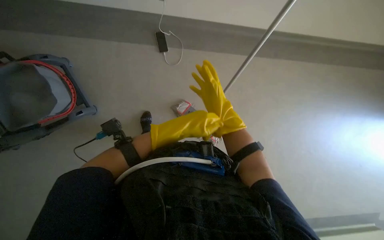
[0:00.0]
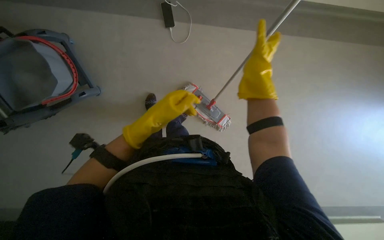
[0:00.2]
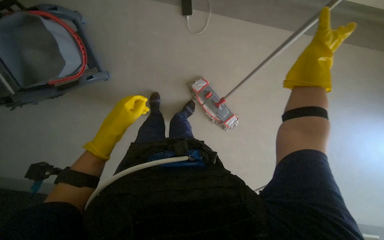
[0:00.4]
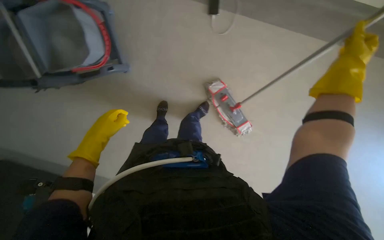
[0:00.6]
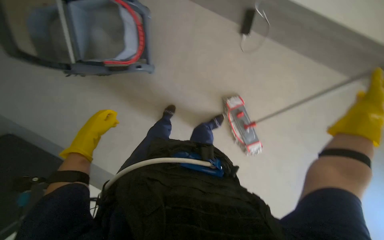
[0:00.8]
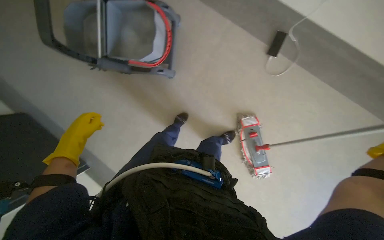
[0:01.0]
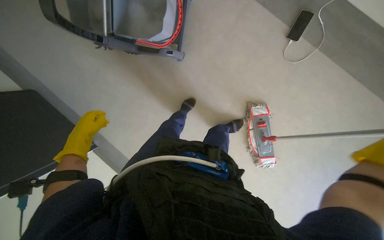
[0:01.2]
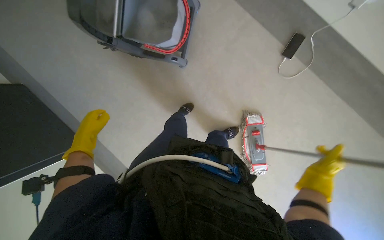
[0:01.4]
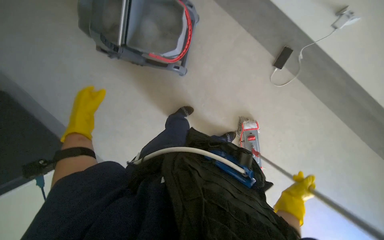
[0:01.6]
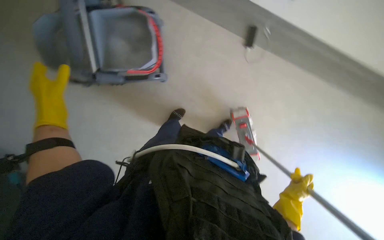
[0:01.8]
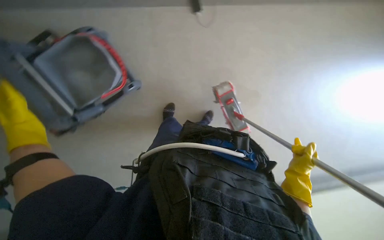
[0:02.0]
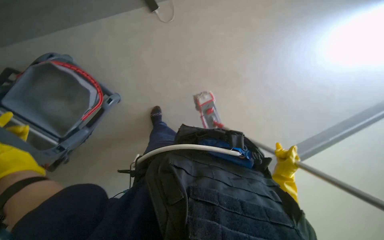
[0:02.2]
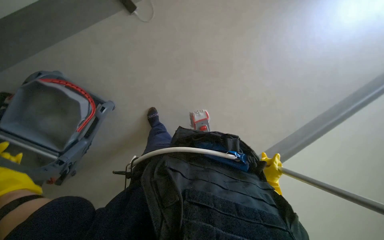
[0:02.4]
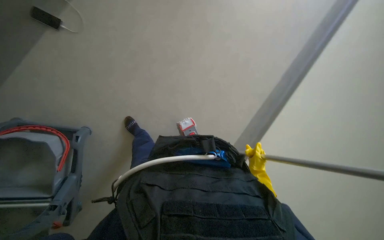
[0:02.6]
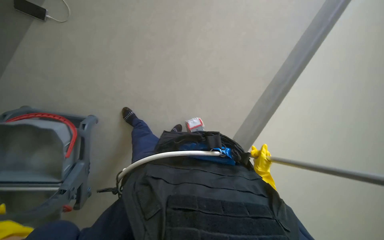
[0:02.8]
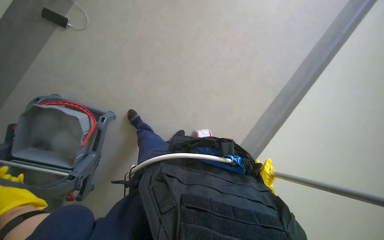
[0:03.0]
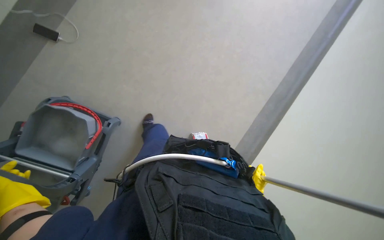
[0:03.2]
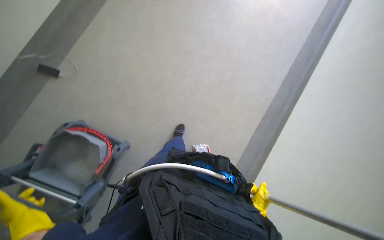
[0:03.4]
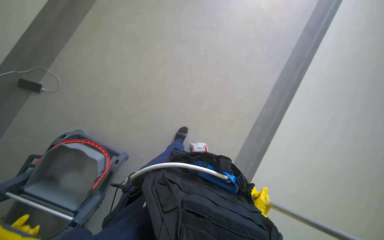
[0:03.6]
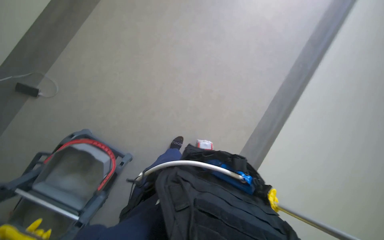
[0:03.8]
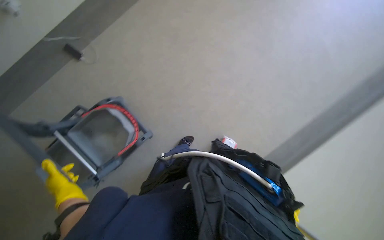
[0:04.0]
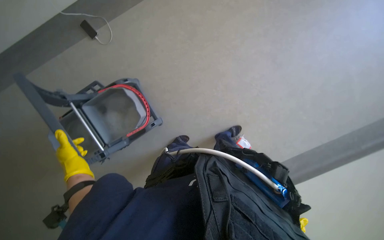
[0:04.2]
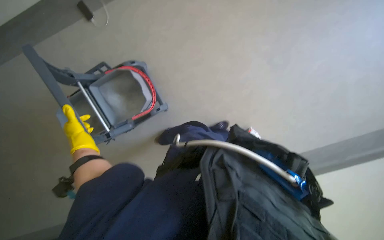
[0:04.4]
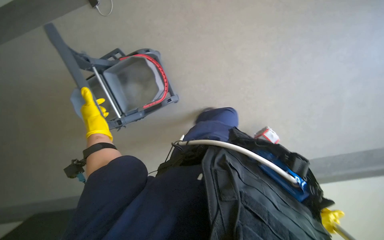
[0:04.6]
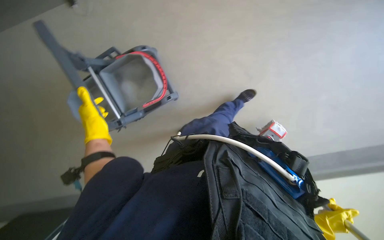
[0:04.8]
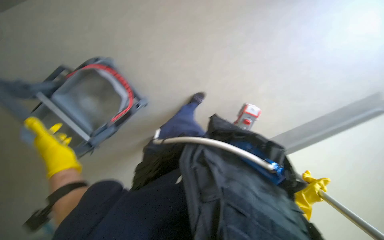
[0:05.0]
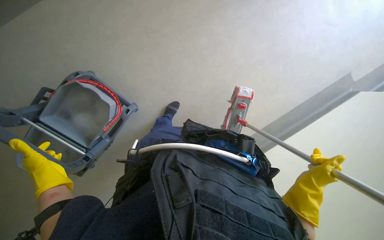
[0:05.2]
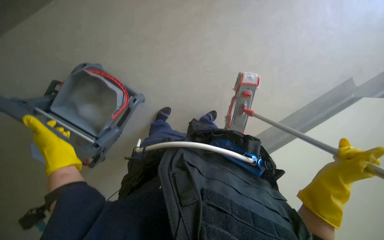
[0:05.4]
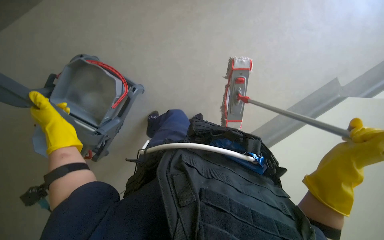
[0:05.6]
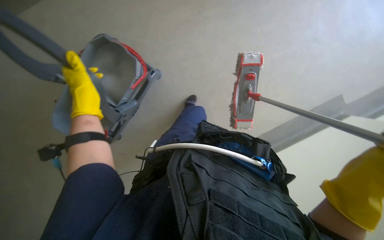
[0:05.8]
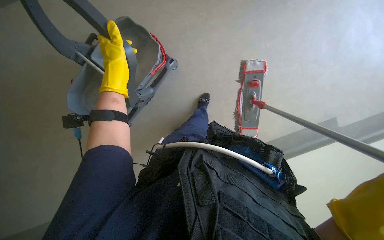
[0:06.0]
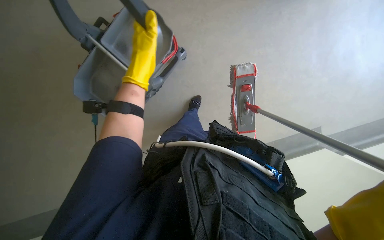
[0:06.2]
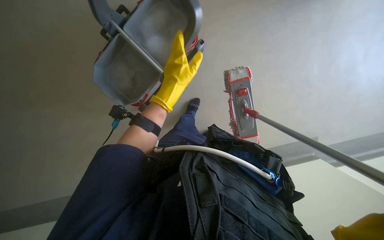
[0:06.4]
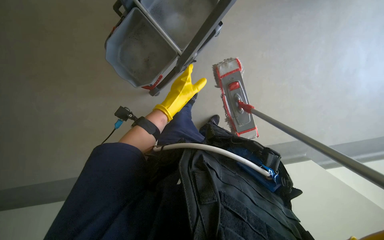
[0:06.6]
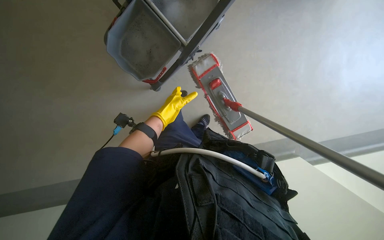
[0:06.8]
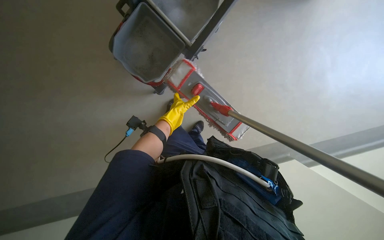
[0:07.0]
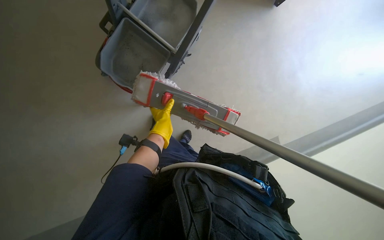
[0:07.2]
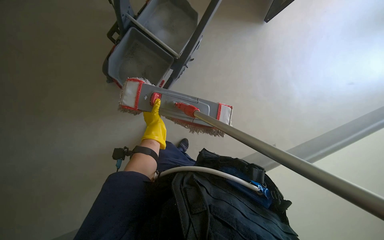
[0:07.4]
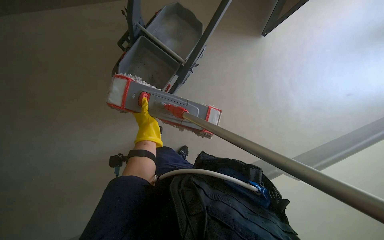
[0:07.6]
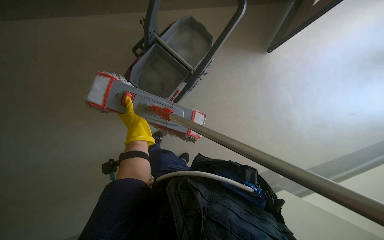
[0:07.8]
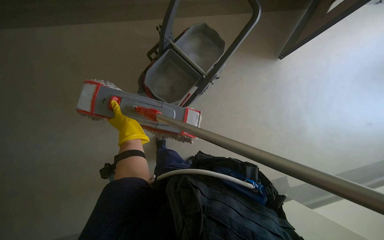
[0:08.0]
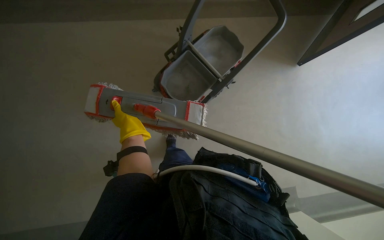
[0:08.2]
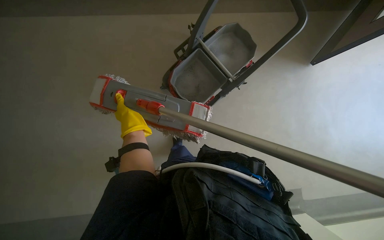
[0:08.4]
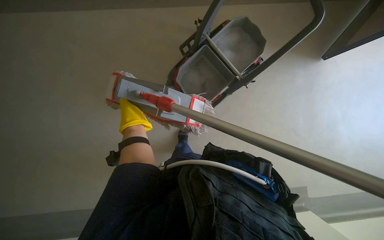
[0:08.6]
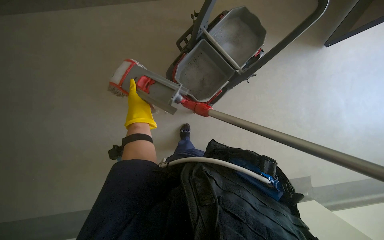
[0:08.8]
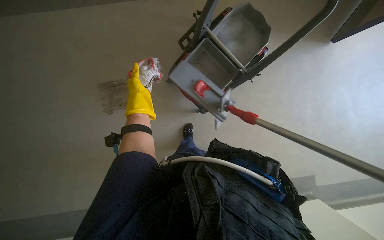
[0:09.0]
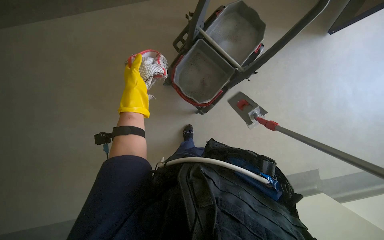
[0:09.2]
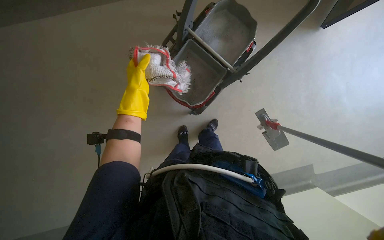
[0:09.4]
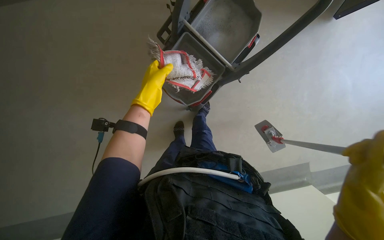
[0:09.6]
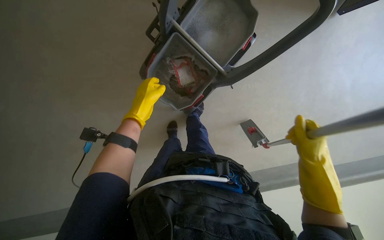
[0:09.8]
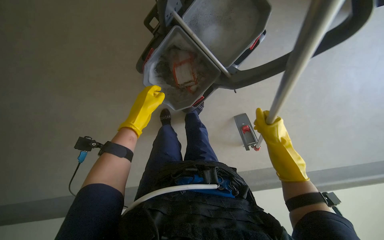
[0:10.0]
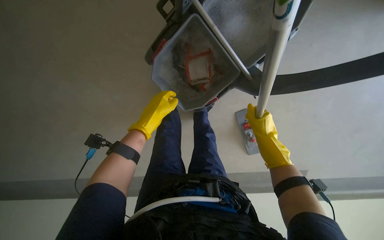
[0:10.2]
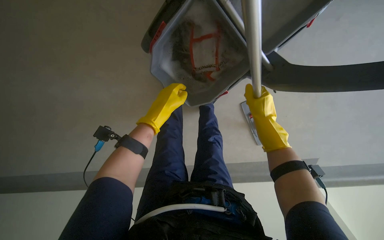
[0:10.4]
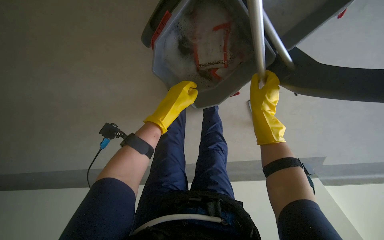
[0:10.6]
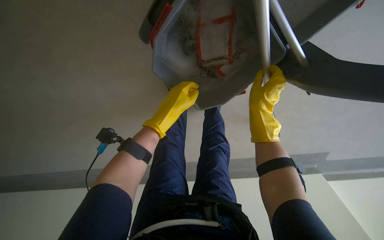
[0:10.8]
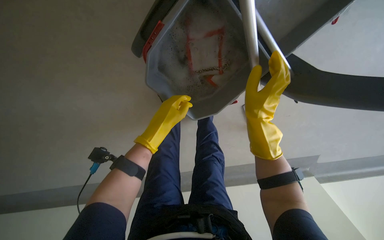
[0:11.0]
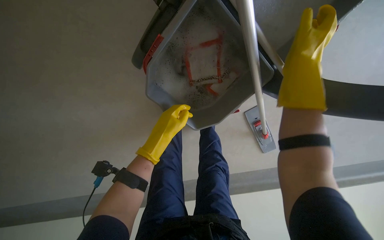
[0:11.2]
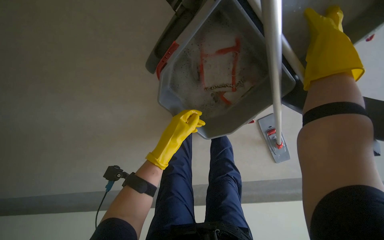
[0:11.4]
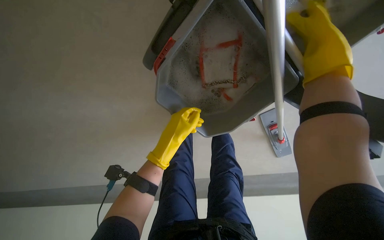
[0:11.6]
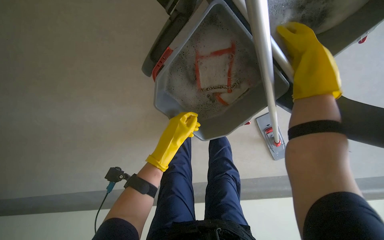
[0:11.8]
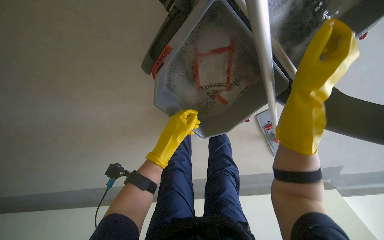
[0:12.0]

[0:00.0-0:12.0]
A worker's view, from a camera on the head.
Job: preparing cleaning supplies.
The whole recording: Preparing mop for cleaning. The worker detaches the mop head, washes it in a bucket, wrings it out, and reattaches it to the handle.
0:00.0 to 0:01.6: The wearer's head swings some 45 degrees to the left.
0:01.6 to 0:03.0: The scene rotates counterclockwise by some 65 degrees.
0:03.0 to 0:04.4: The wearer's head swings about 30 degrees to the left.
0:06.0 to 0:07.6: The camera pitches upward, by roughly 15 degrees. The left hand heads down the picture, covering some 15 cm.
0:07.6 to 0:09.0: The wearer's head swings some 25 degrees to the left.
0:09.0 to 0:10.4: The view tips downward by approximately 15 degrees. The left hand travels to the right by about 10 cm.
0:10.4 to 0:12.0: The right hand heads up the picture, covering some 10 cm.

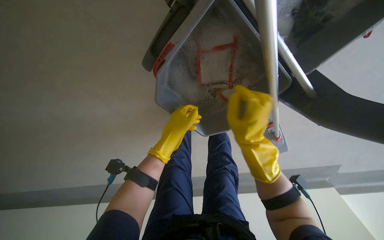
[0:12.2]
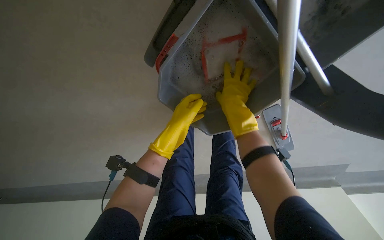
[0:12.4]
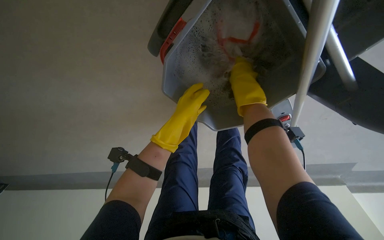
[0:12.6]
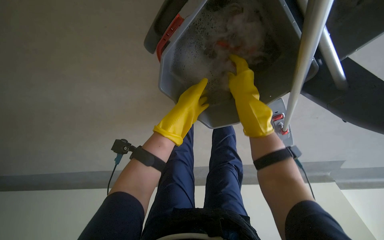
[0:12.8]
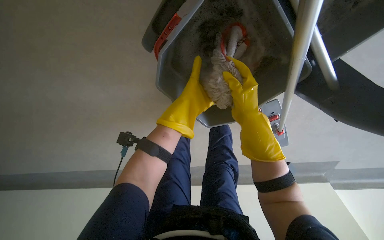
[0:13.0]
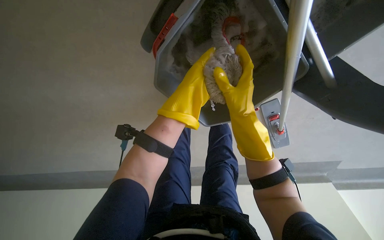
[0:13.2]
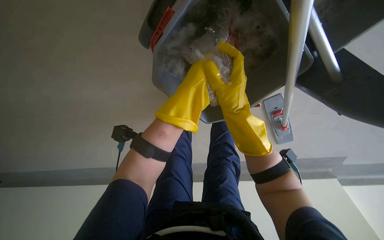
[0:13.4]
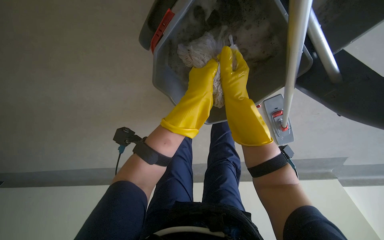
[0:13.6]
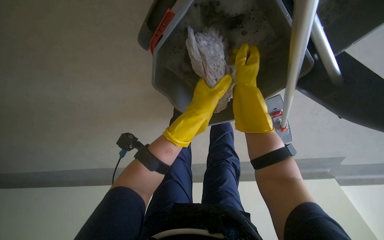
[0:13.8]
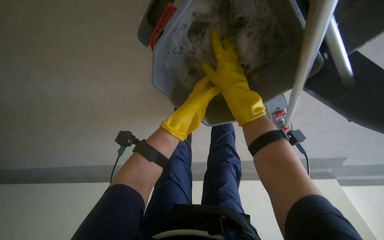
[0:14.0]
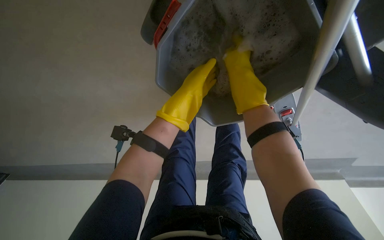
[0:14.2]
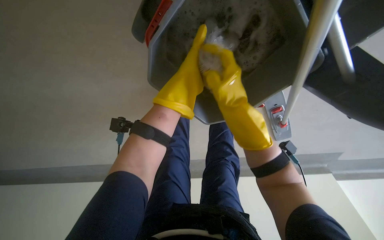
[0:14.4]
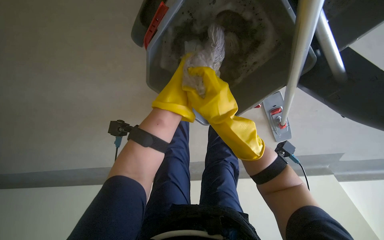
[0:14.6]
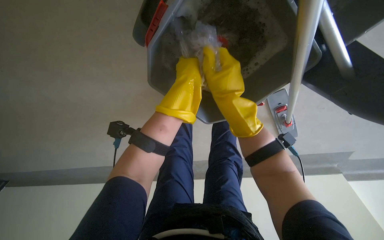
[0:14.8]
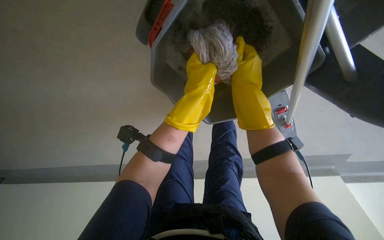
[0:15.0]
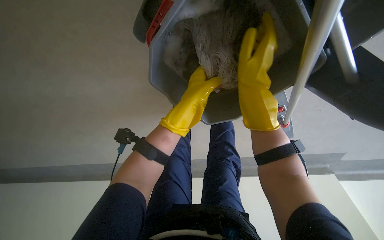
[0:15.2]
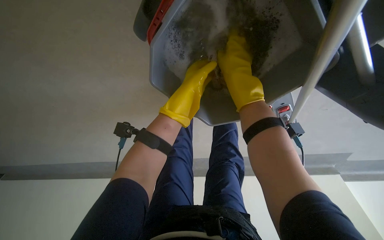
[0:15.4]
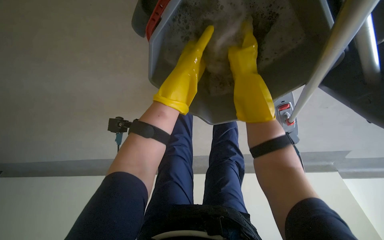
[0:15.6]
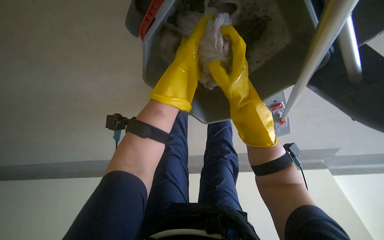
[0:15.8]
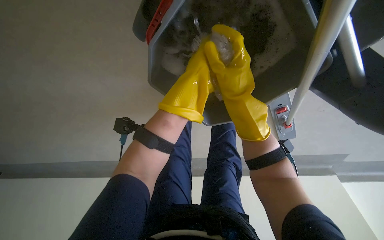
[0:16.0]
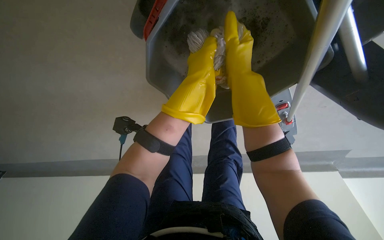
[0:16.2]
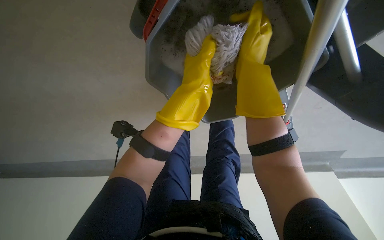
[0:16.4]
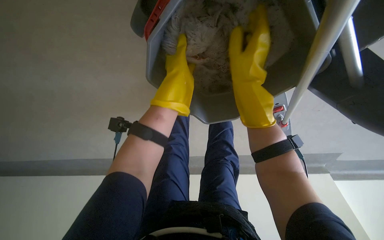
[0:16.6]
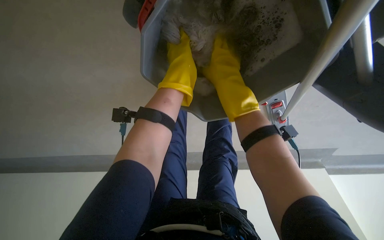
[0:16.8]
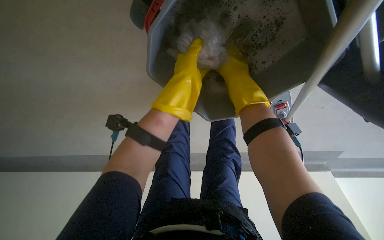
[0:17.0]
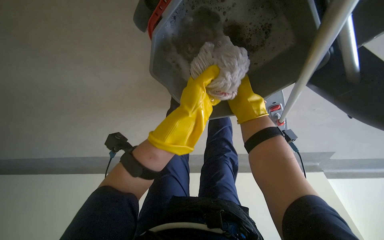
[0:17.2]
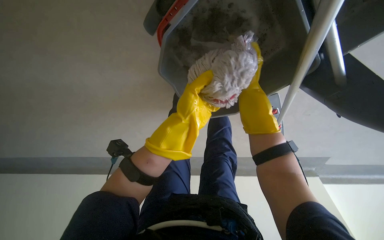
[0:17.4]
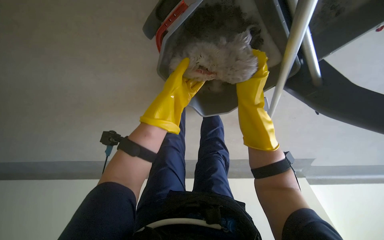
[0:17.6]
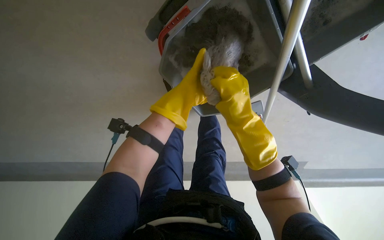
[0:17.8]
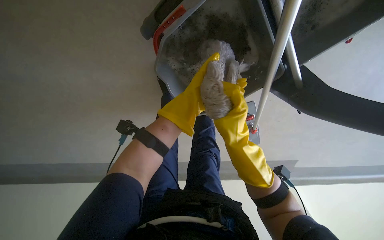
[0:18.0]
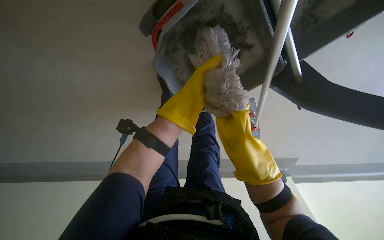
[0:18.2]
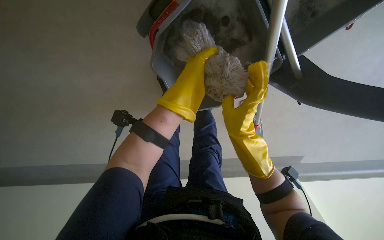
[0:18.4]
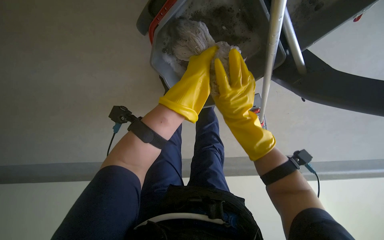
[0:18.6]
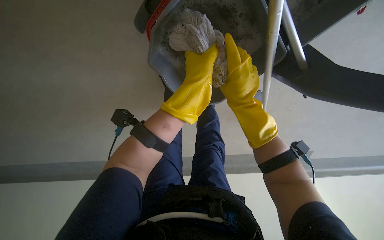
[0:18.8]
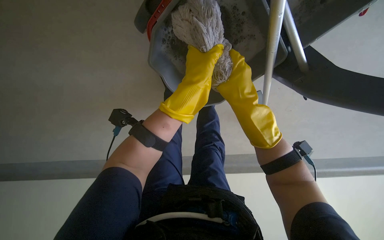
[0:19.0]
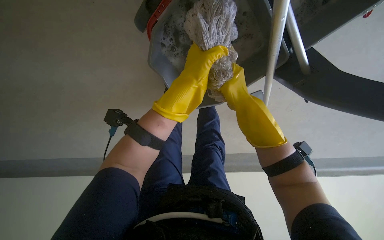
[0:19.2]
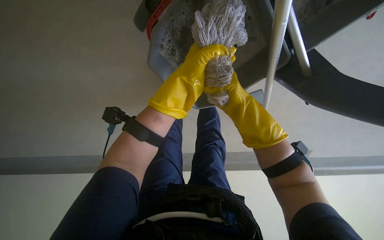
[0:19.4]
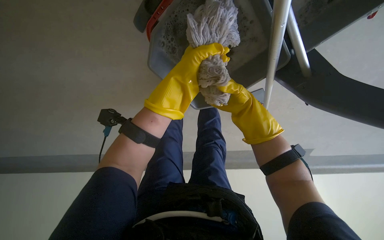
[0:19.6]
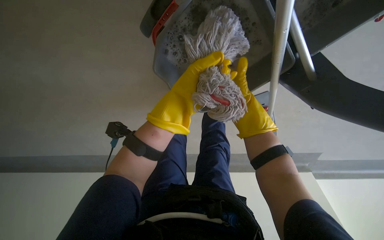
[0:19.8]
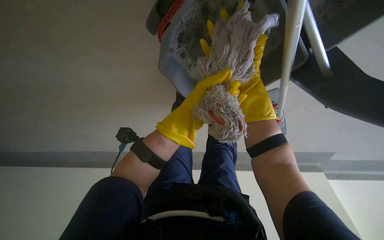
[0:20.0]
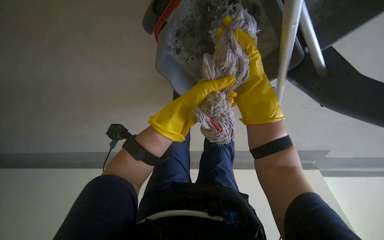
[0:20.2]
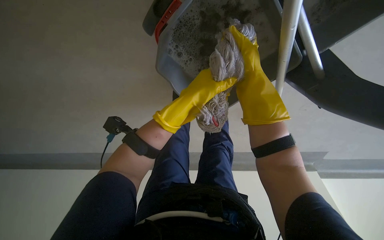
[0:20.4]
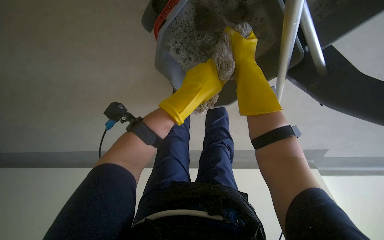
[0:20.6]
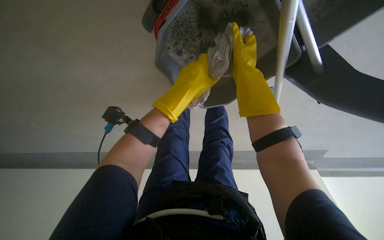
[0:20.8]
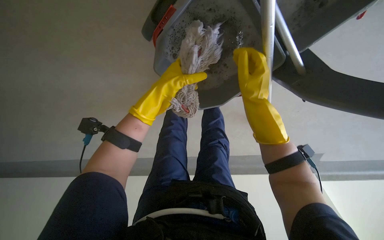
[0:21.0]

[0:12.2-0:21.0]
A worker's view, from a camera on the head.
Job: preparing cleaning supplies.
The whole recording: Preparing mop for cleaning. The worker detaches the mop head, washes it in a bucket, wrings it out, and reattaches it to the handle.
0:12.2 to 0:13.6: The left hand travels to the right by some 10 cm. Meanwhile the right hand shifts roughly 10 cm farther from the camera and up the picture.
0:13.6 to 0:15.2: The right hand goes up and down the picture, roughly 15 cm each way, reversing 2 times.
0:16.6 to 0:18.0: The right hand is displaced down the picture by roughly 20 cm. The left hand moves down the picture, about 10 cm.
0:18.0 to 0:19.6: The right hand goes roughly 10 cm farther from the camera.
0:19.6 to 0:21.0: The right hand moves nearer and farther over roughly 30 cm, changing direction 2 times.
